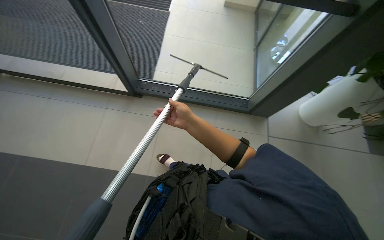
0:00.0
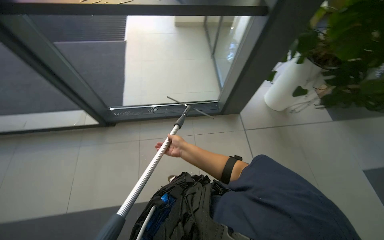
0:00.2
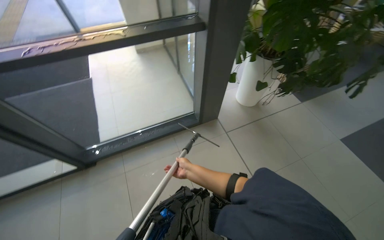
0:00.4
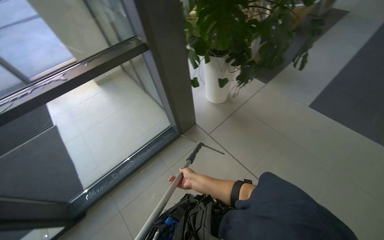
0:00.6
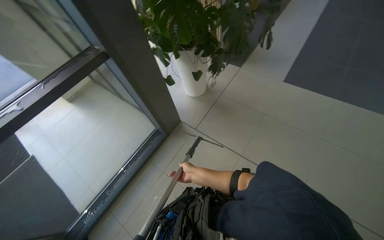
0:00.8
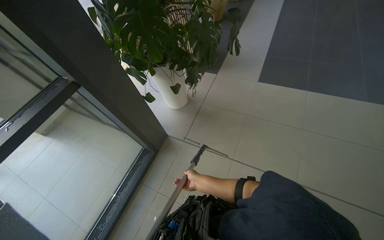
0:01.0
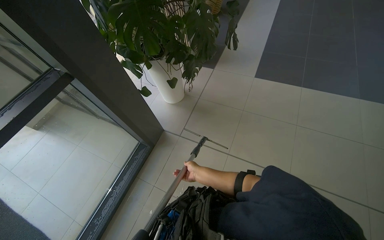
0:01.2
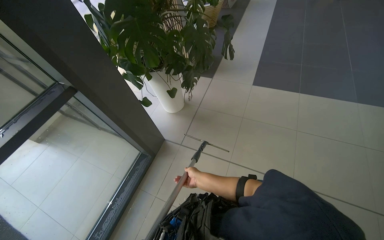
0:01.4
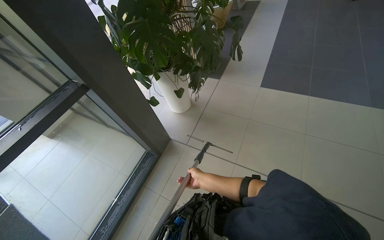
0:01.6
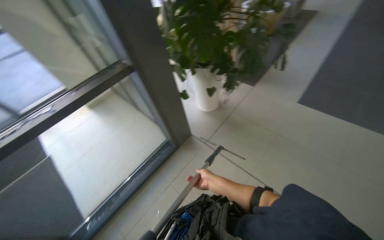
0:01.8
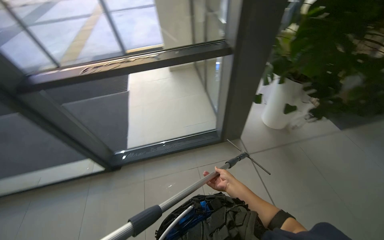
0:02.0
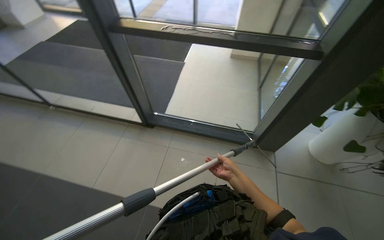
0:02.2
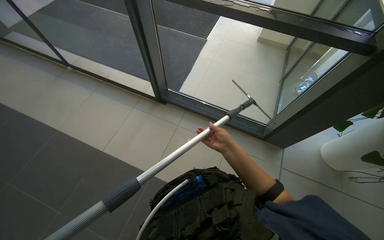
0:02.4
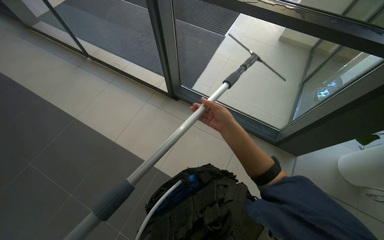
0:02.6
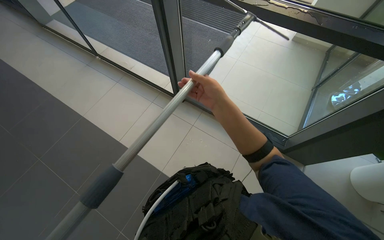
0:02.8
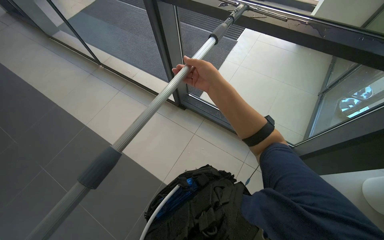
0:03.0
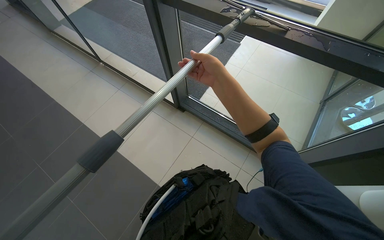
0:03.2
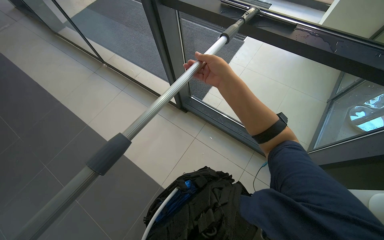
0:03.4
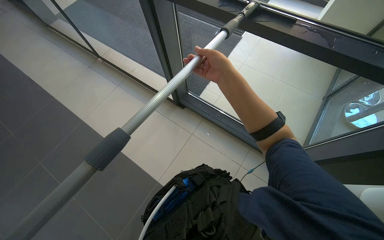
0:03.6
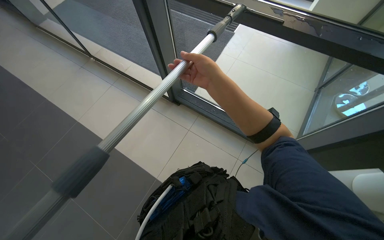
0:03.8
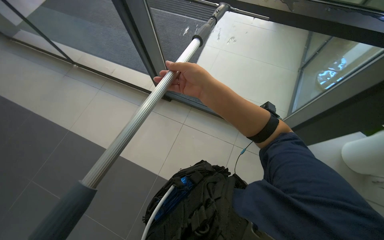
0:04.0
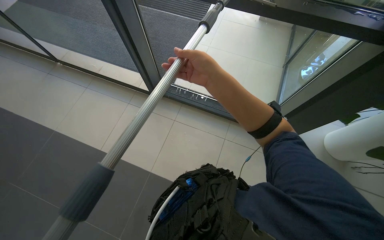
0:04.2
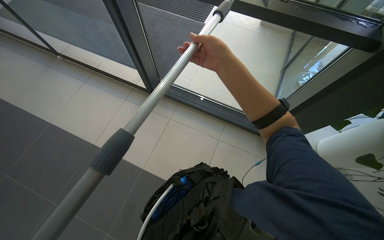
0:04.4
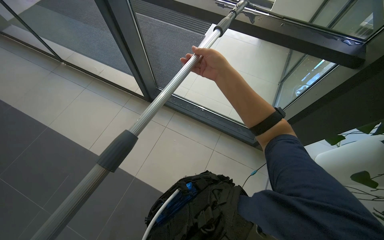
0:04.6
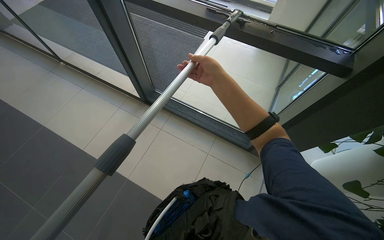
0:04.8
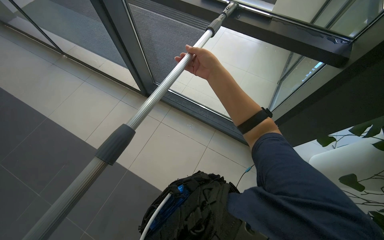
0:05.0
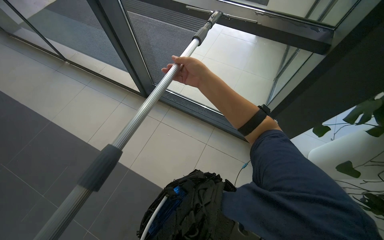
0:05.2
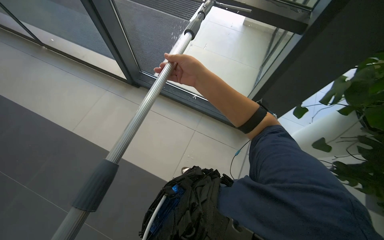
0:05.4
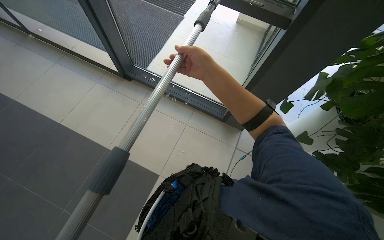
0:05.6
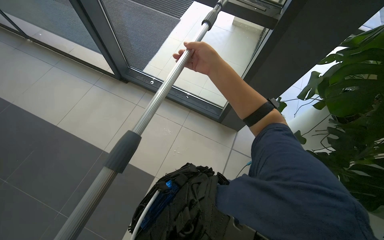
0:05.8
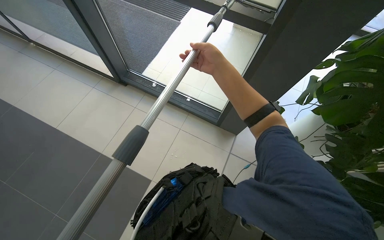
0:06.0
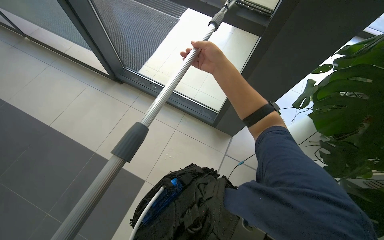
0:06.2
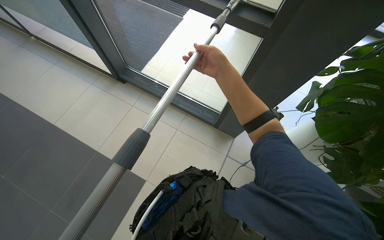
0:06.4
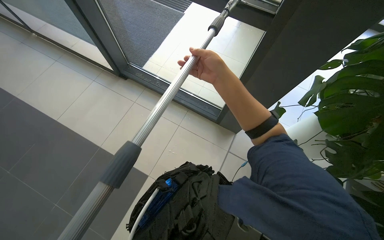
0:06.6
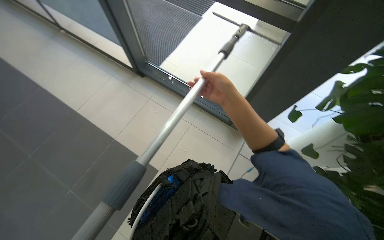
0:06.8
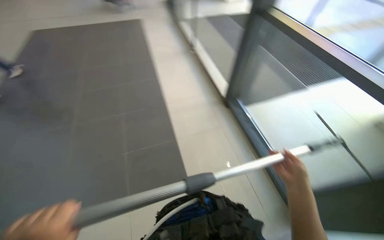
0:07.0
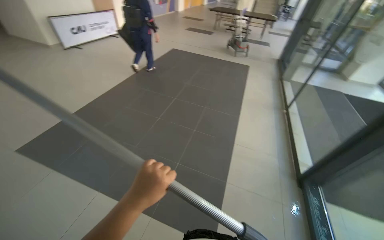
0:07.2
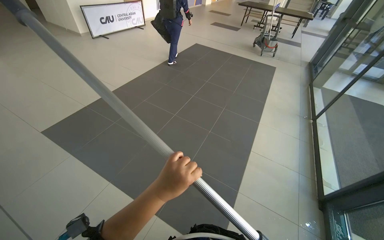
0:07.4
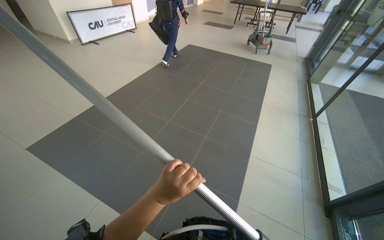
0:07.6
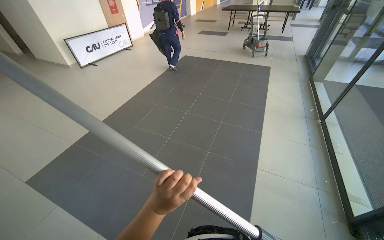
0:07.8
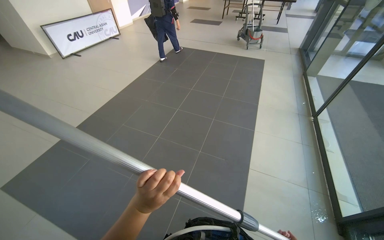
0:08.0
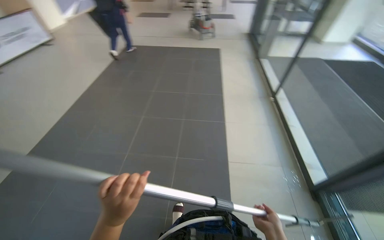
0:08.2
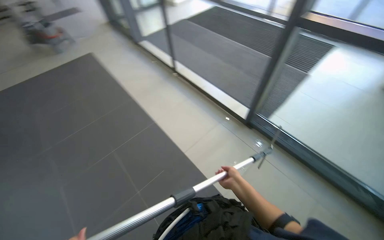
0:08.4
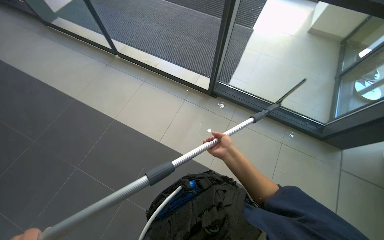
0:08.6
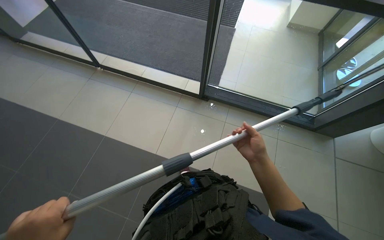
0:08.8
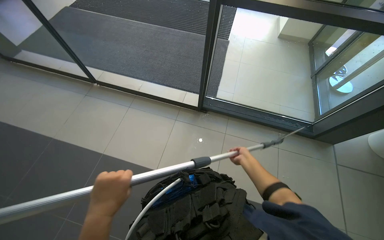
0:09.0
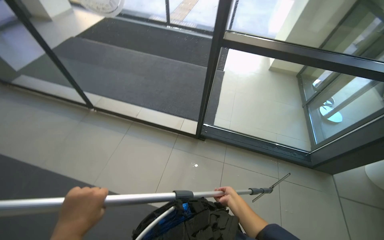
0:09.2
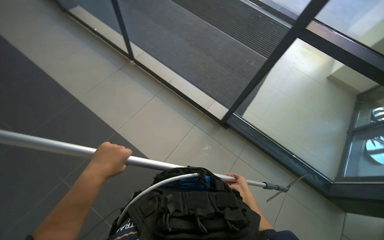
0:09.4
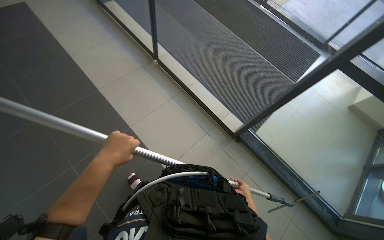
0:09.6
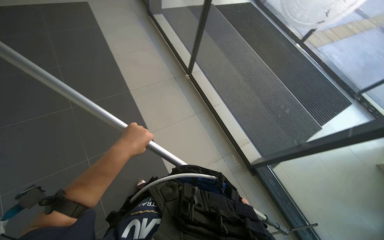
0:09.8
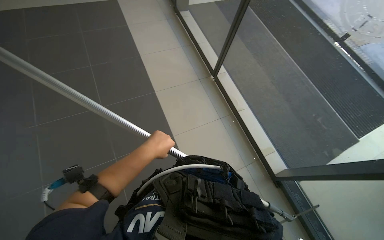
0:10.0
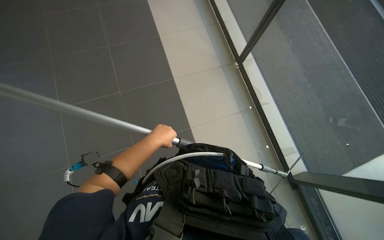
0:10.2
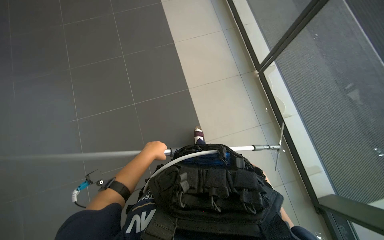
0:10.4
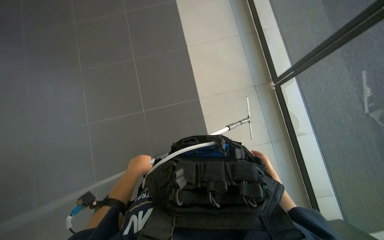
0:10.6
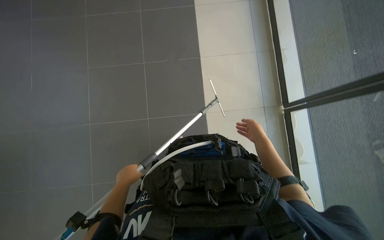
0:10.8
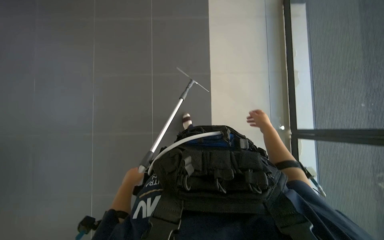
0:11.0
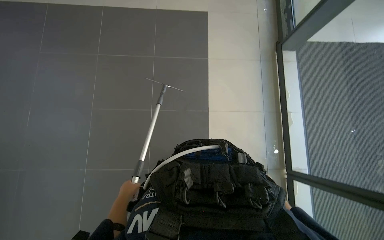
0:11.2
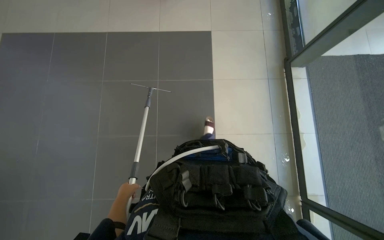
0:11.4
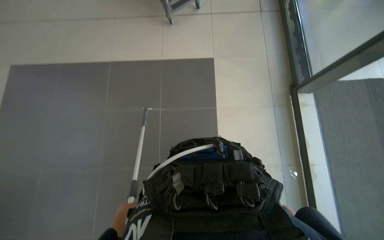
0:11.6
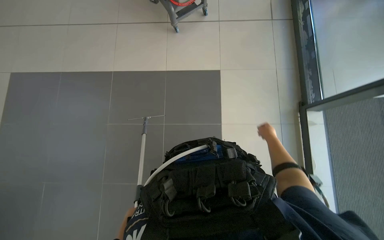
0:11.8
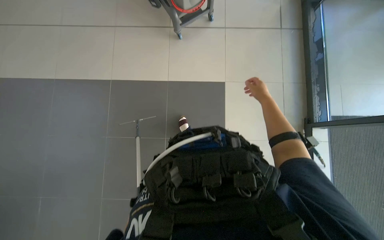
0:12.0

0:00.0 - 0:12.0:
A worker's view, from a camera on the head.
Job: cleaning windows.
The whole recording: Cleaning glass panels with squeegee. The worker cleans large glass panels using a squeegee and a cloth.
0:00.0 - 0:01.6: The wearer looks some 75 degrees further to the right. The camera pitches upward, by approximately 15 degrees.
0:01.6 - 0:03.0: The head rotates about 100 degrees to the left. The camera pitches downward, by some 15 degrees.
0:06.0 - 0:07.6: The wearer looks roughly 30 degrees further to the left.
0:07.6 - 0:09.0: The head travels roughly 60 cm. The head turns to the right by about 95 degrees.
0:09.0 - 0:10.4: The head turns to the left by roughly 50 degrees.
0:10.4 - 0:12.0: The view tips upward by some 15 degrees.

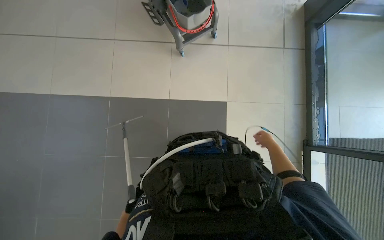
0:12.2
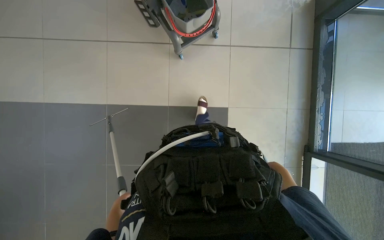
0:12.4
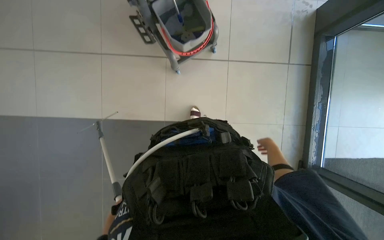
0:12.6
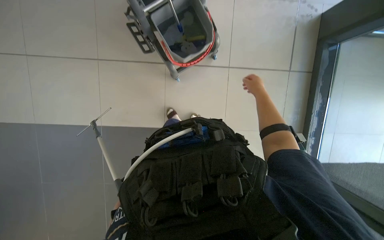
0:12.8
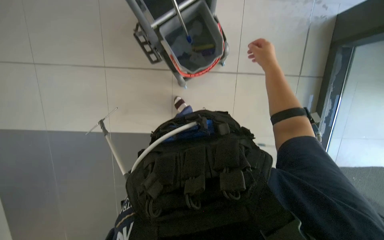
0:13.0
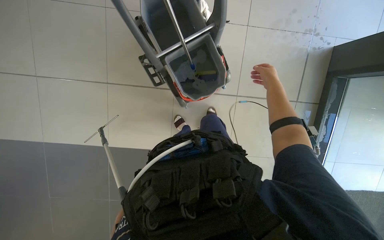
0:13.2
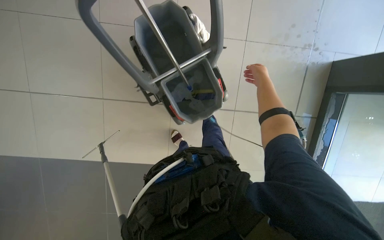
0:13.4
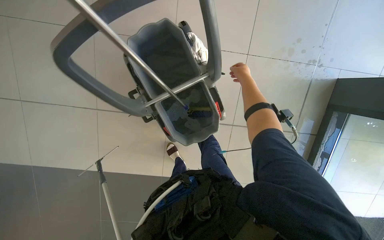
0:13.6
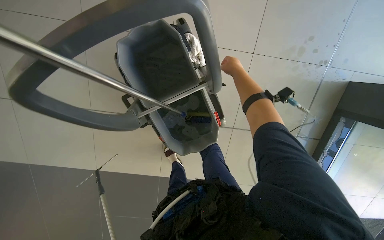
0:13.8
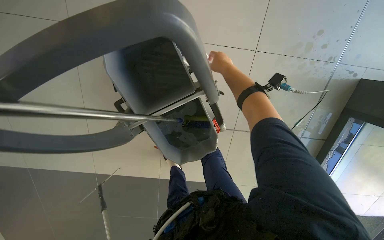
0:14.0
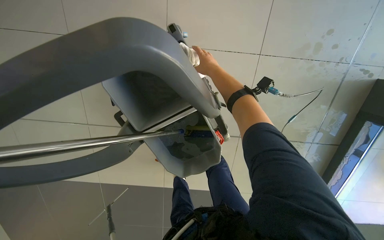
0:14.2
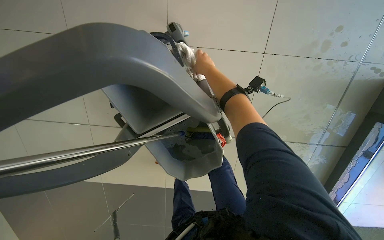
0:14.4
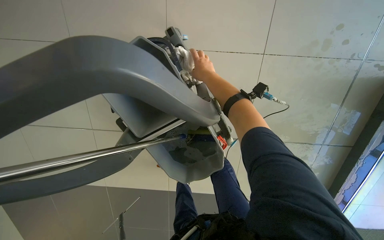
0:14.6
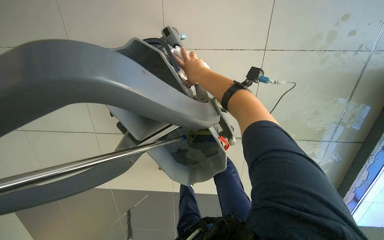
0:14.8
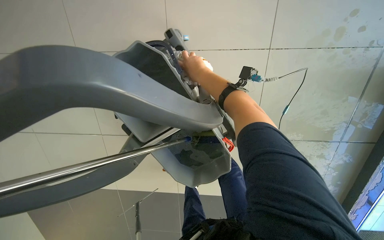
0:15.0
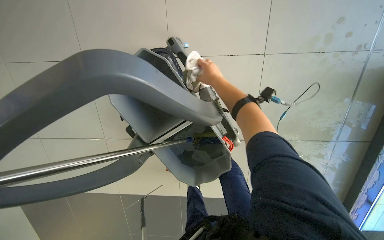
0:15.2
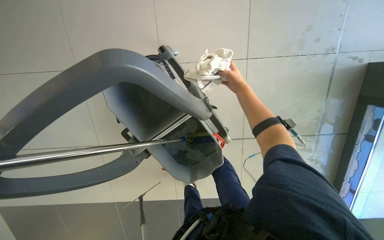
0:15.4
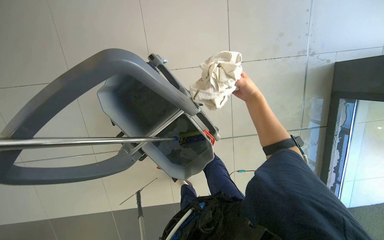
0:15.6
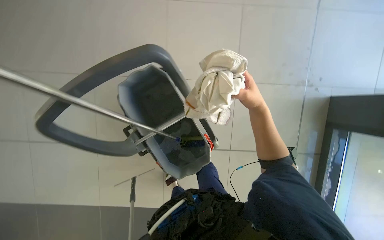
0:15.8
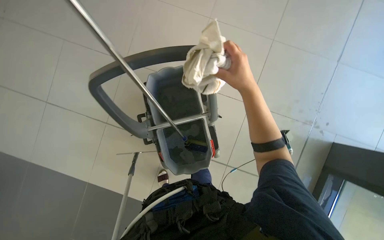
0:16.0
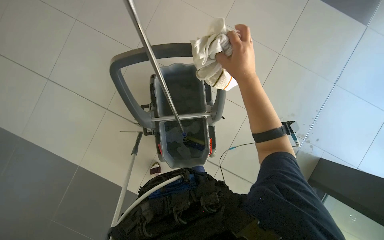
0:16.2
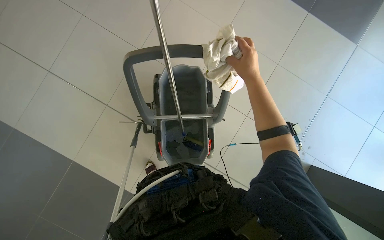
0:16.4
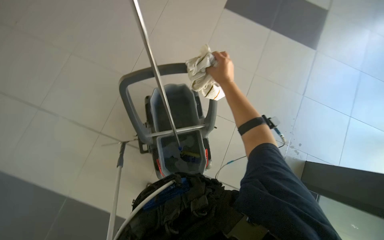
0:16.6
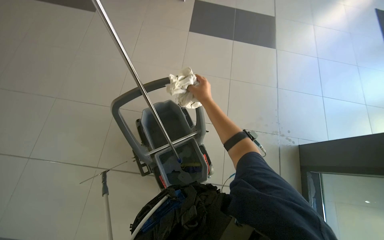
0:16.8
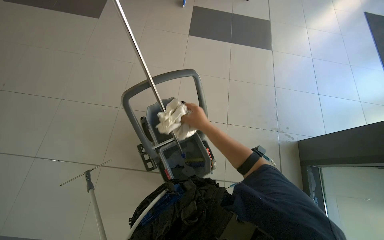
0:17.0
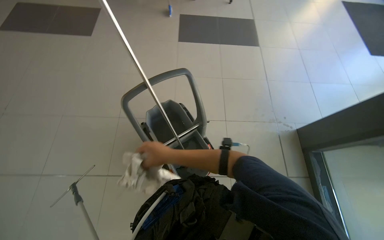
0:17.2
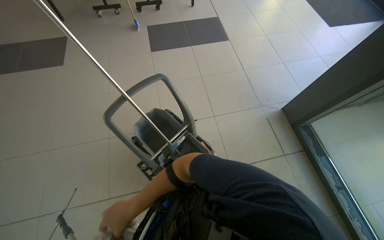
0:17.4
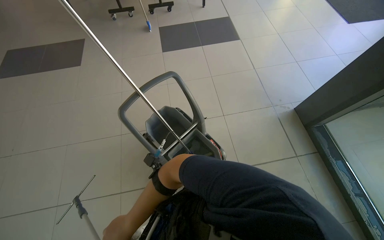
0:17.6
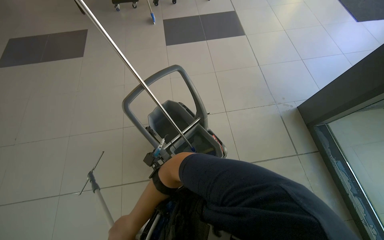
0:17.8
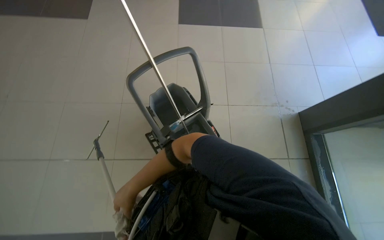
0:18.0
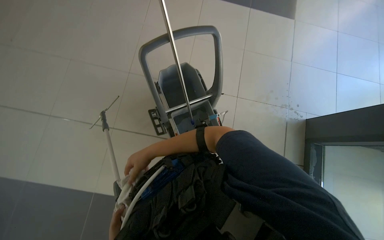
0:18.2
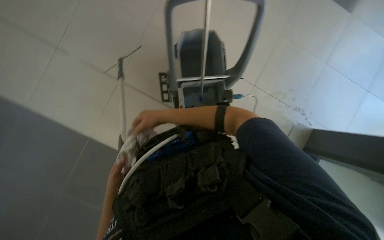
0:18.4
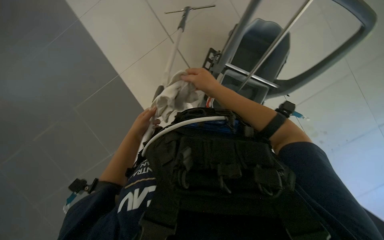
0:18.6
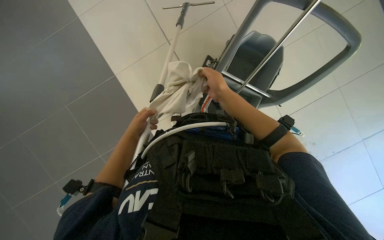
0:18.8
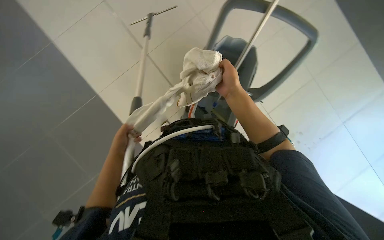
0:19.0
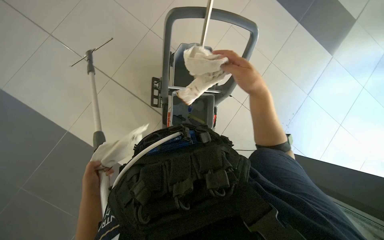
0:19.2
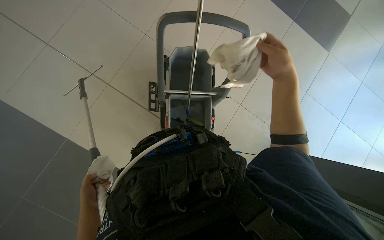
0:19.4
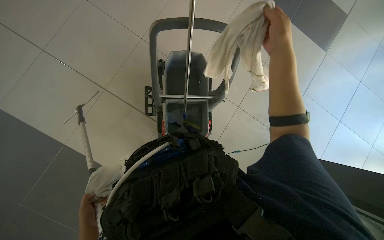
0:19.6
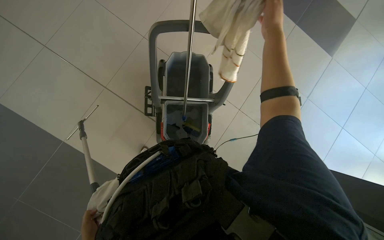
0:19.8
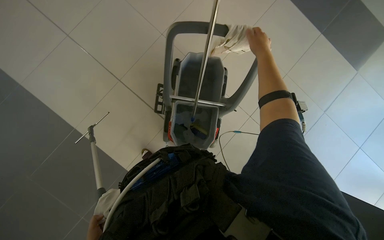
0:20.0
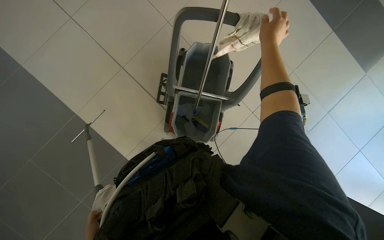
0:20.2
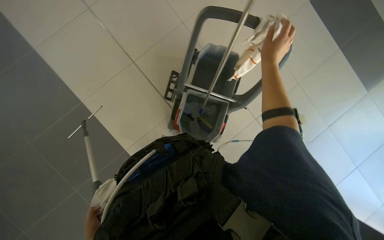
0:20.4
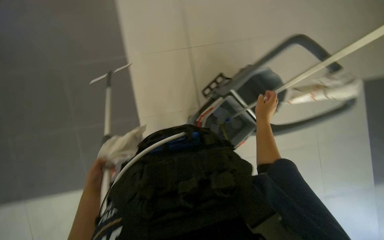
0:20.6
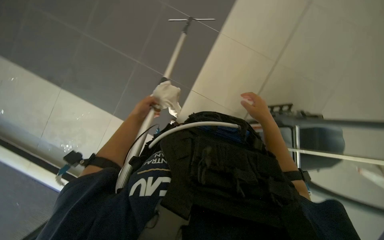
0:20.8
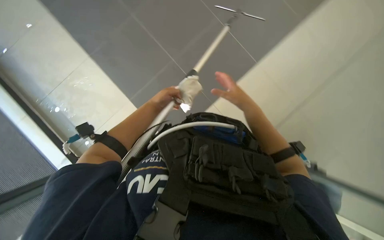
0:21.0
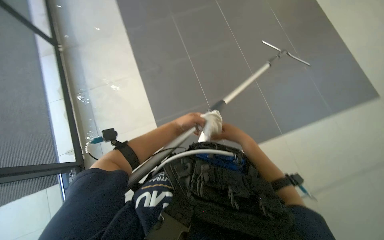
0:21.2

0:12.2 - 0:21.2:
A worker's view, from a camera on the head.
Job: cleaning windows.
The whole recording: Cleaning glass panels with squeegee. The worker cleans large glass panels using a squeegee and a cloth.
0:15.2 - 0:16.6: The camera is carried roughly 60 cm. The camera pitches upward, by about 30 degrees.
0:19.8 - 0:21.2: The scene rotates clockwise by some 45 degrees.
